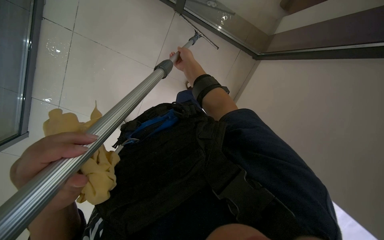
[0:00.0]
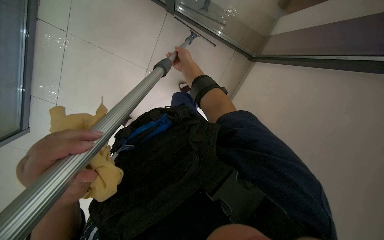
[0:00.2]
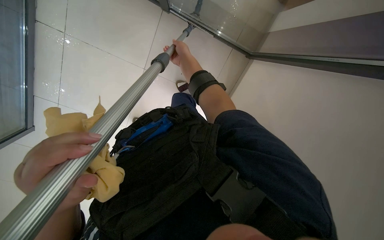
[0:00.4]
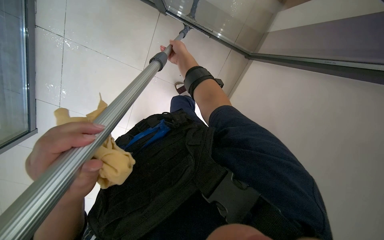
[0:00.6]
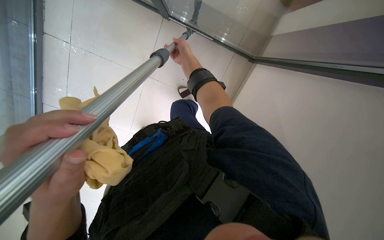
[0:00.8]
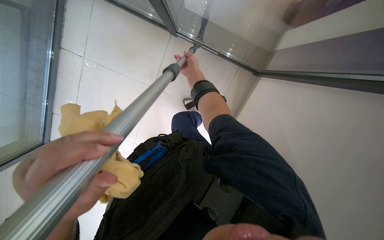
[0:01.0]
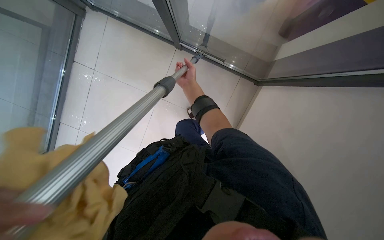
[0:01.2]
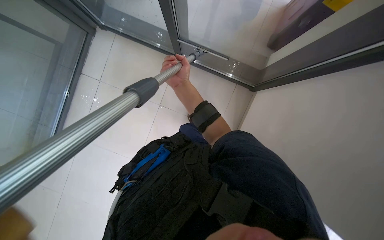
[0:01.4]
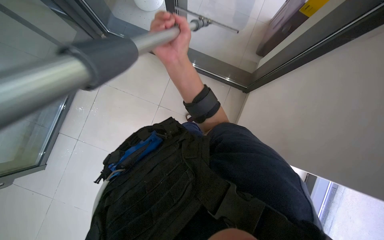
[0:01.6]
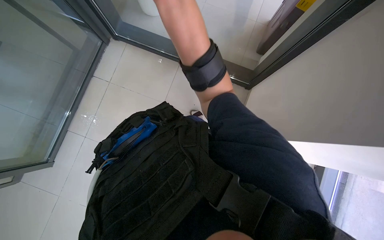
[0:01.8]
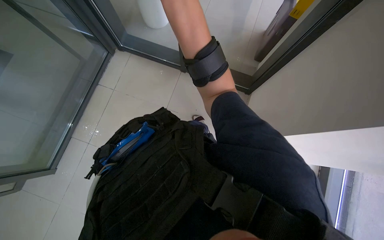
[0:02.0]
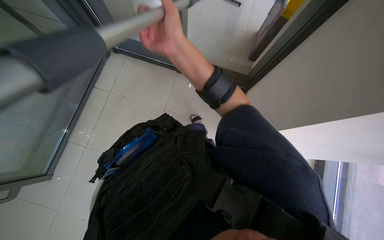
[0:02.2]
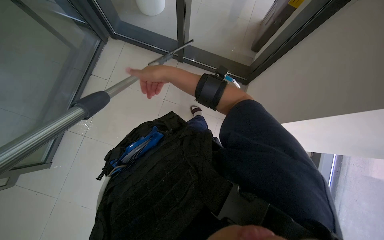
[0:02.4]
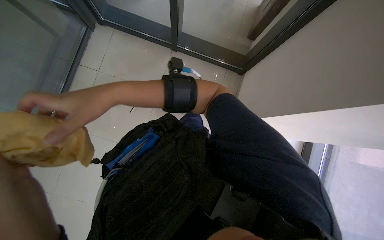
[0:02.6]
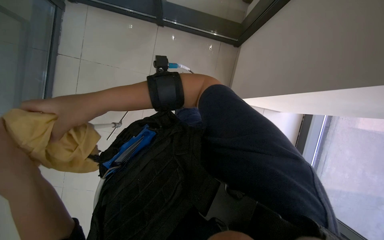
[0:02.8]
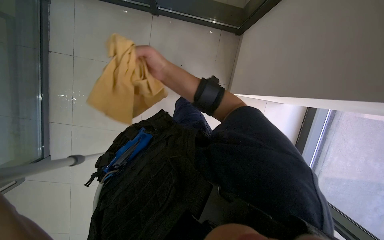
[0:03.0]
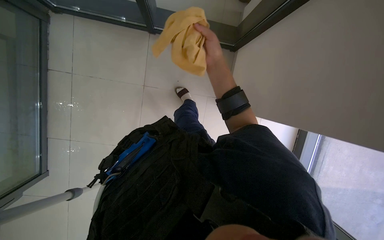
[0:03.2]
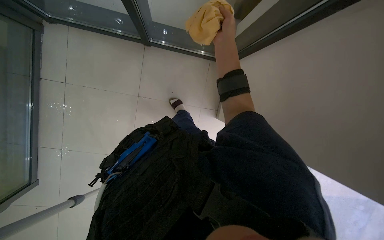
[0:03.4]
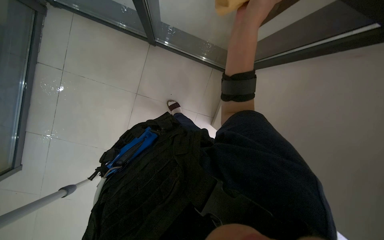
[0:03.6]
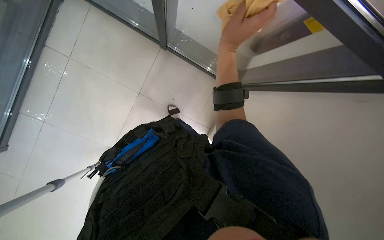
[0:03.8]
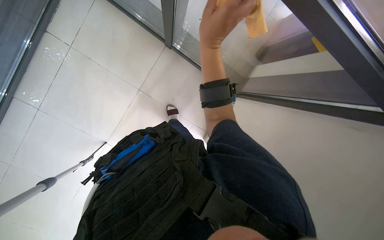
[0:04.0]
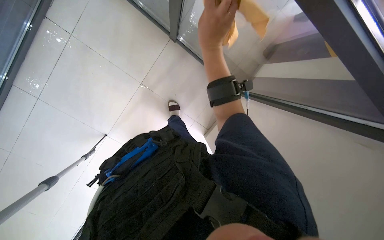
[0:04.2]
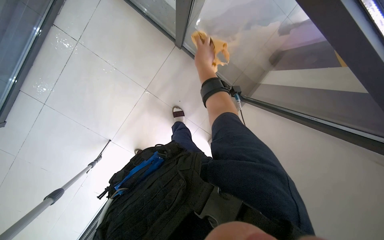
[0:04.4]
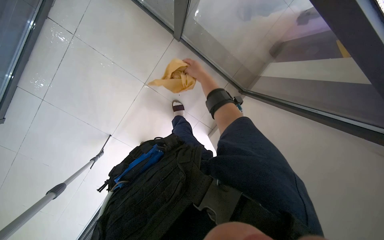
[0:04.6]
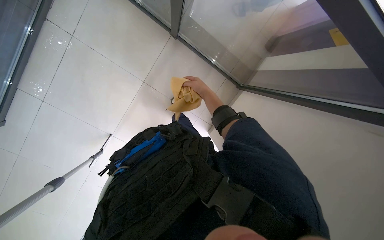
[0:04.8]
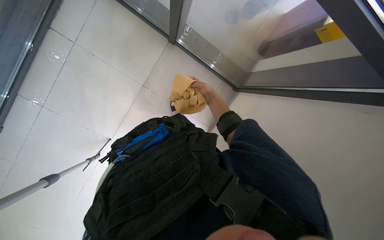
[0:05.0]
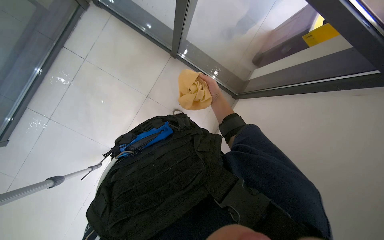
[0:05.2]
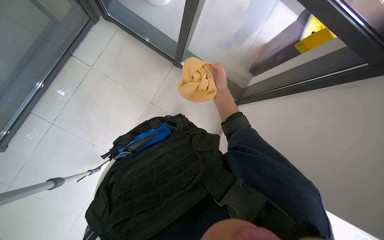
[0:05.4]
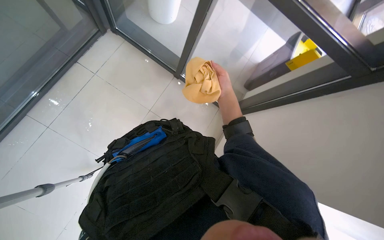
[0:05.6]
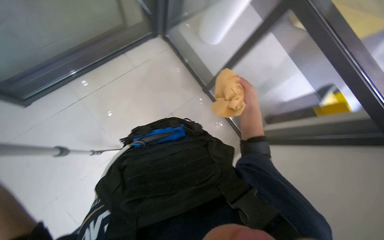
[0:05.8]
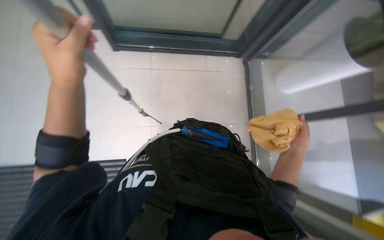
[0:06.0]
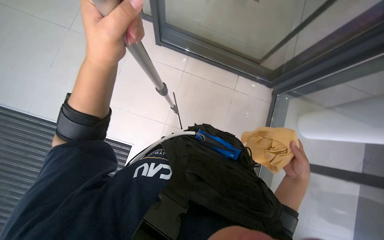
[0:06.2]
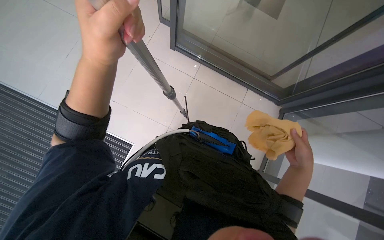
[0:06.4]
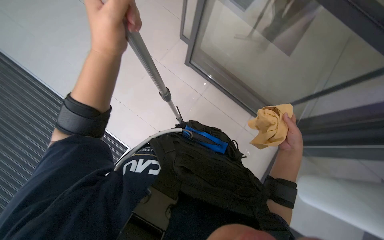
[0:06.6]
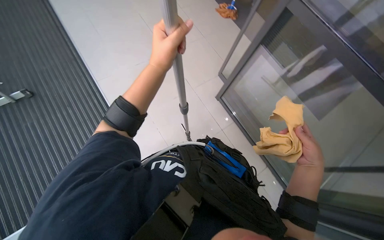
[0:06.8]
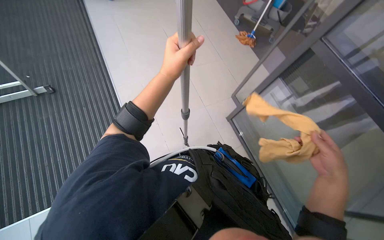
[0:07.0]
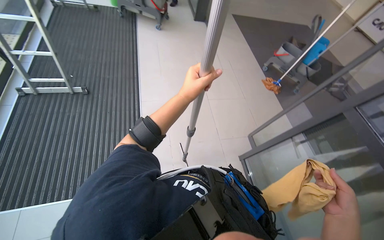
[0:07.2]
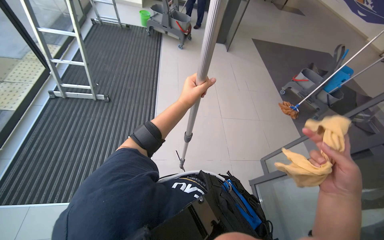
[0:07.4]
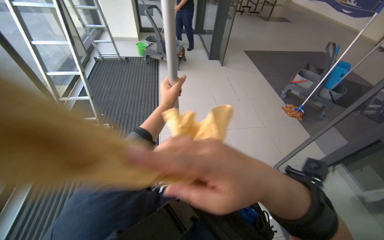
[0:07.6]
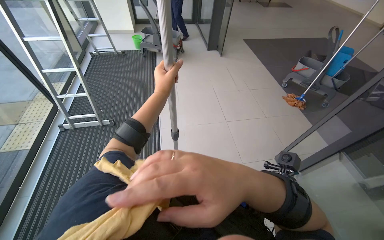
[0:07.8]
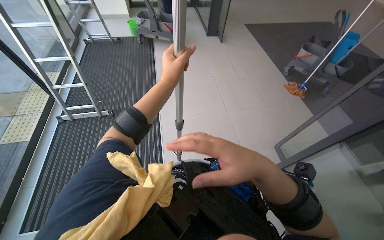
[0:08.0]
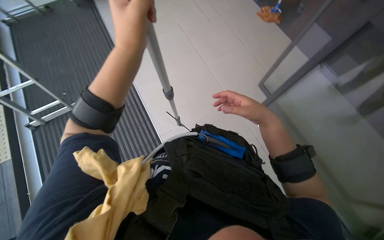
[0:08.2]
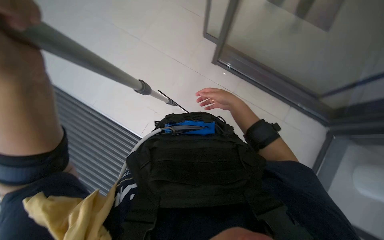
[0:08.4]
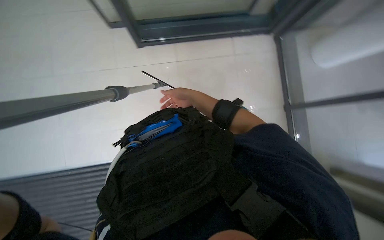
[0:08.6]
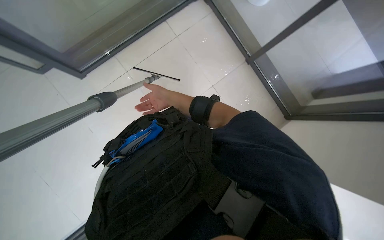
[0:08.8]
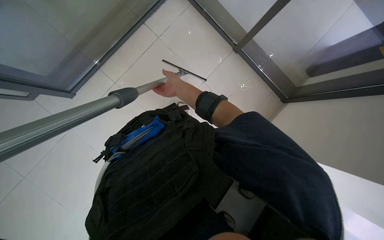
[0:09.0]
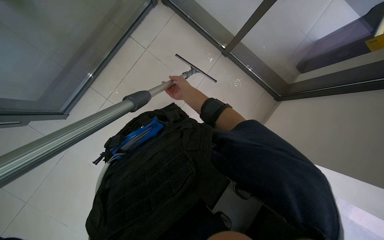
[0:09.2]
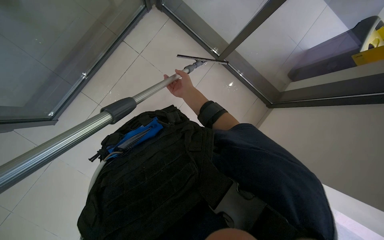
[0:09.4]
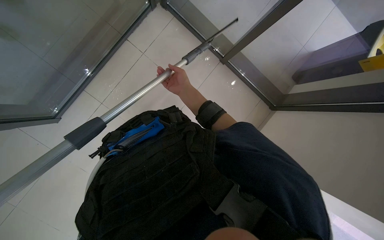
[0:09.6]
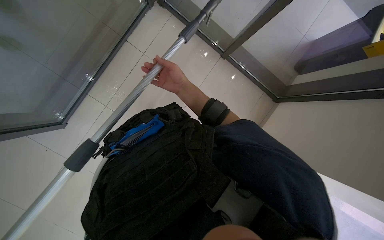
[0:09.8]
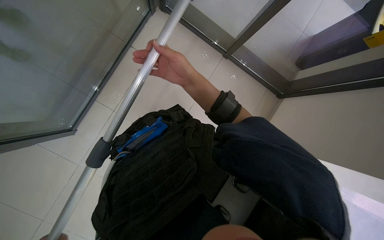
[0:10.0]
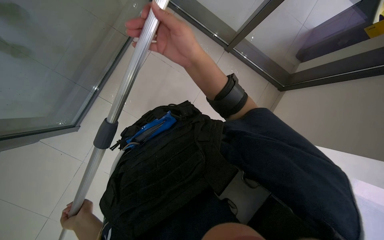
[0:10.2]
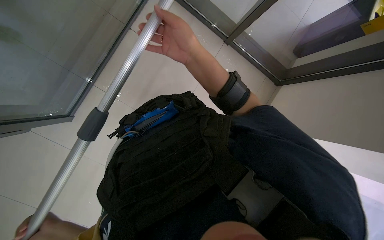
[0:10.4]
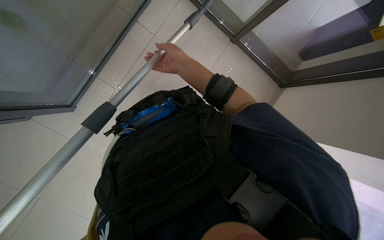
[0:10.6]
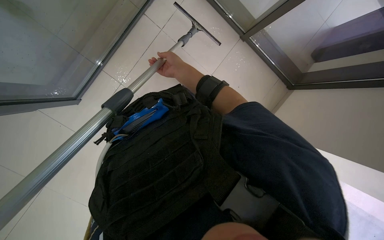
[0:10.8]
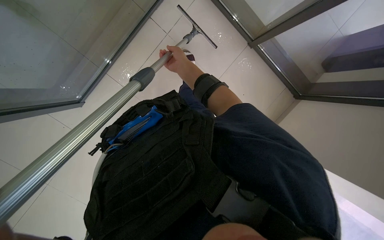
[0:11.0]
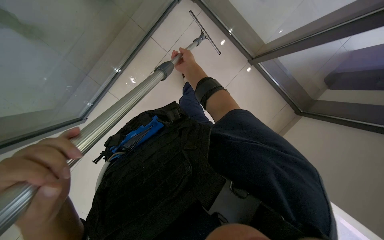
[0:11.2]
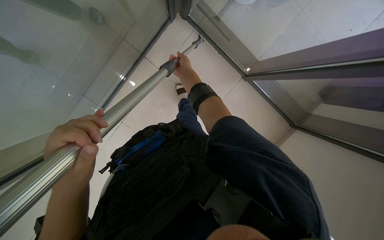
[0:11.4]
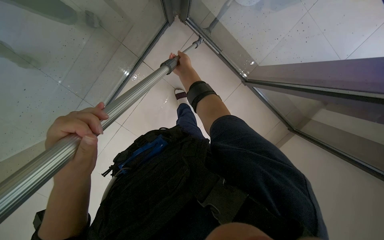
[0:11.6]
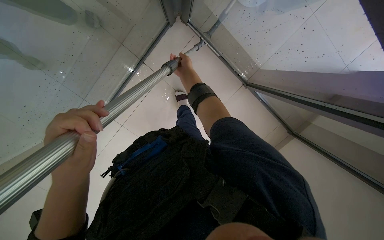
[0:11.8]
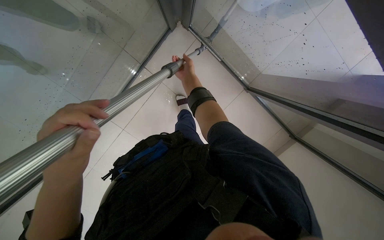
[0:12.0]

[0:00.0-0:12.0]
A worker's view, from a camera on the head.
Job: cleaning windows.
The whole recording: Cleaning glass. The worker uses an extended squeegee pole to clean the upper section of a glass.
0:00.0 to 0:01.6: The wearer looks about 10 degrees further upward. The right hand goes approximately 20 cm nearer to the camera.
0:04.4 to 0:06.0: The camera pitches upward, by roughly 15 degrees.
0:06.0 to 0:07.6: The wearer looks roughly 30 degrees further upward. Everything in view rotates about 30 degrees clockwise.
0:07.6 to 0:09.0: The view tilts roughly 20 degrees downward. The scene rotates counterclockwise by approximately 40 degrees.
0:09.0 to 0:10.4: The right hand is displaced nearer to the camera by roughly 25 cm.
0:10.4 to 0:12.0: The right hand is displaced farther from the camera by some 25 cm.

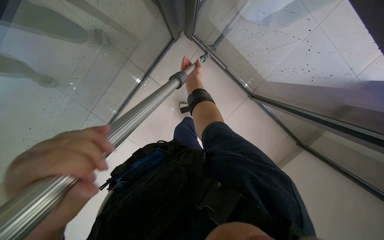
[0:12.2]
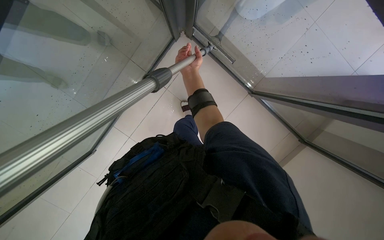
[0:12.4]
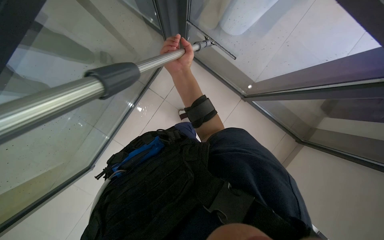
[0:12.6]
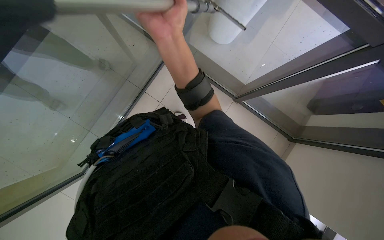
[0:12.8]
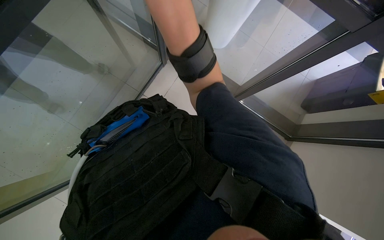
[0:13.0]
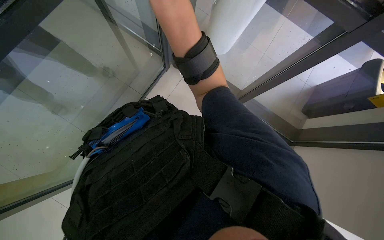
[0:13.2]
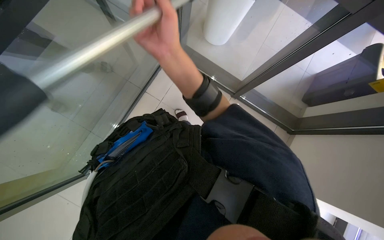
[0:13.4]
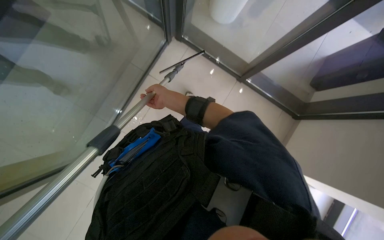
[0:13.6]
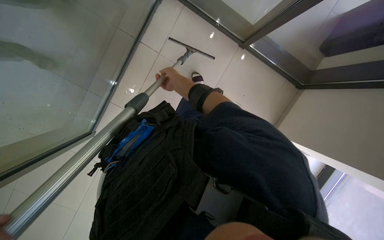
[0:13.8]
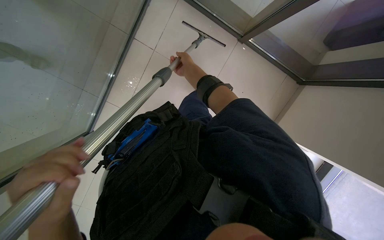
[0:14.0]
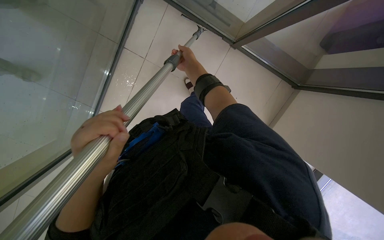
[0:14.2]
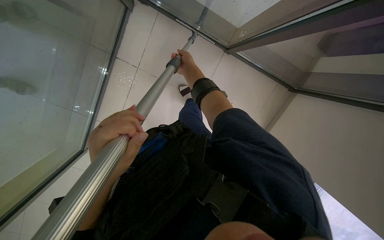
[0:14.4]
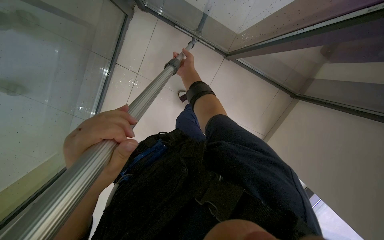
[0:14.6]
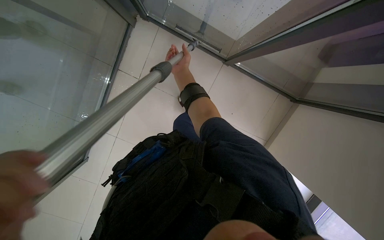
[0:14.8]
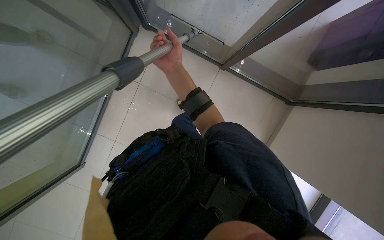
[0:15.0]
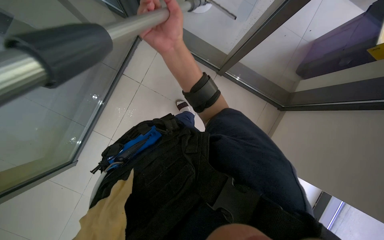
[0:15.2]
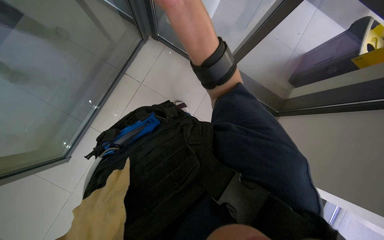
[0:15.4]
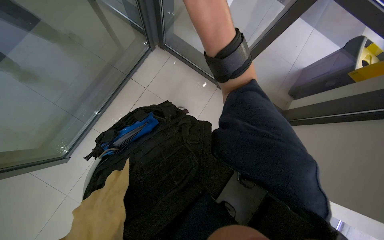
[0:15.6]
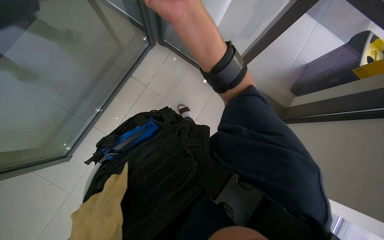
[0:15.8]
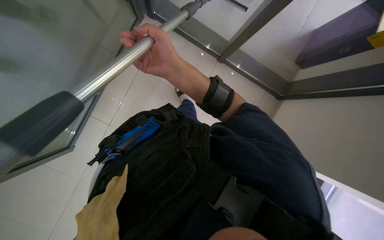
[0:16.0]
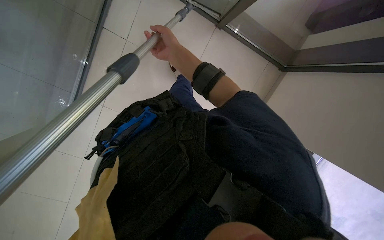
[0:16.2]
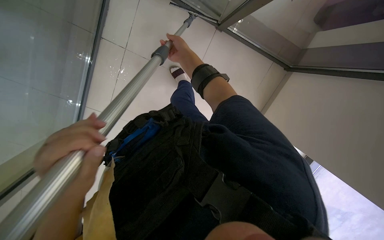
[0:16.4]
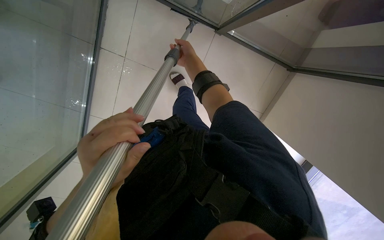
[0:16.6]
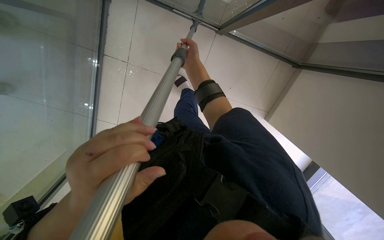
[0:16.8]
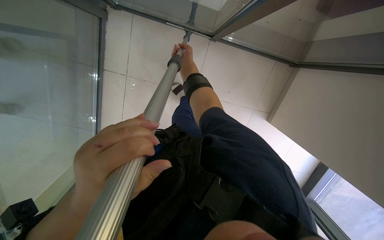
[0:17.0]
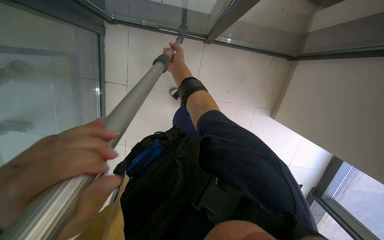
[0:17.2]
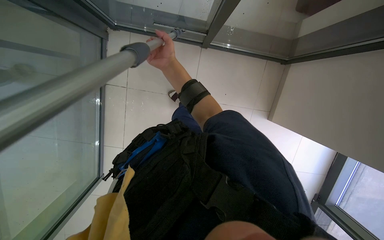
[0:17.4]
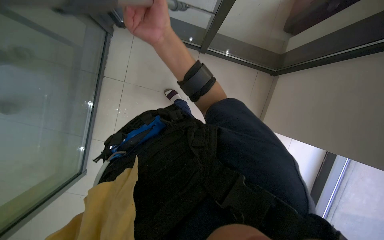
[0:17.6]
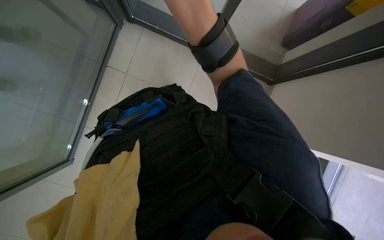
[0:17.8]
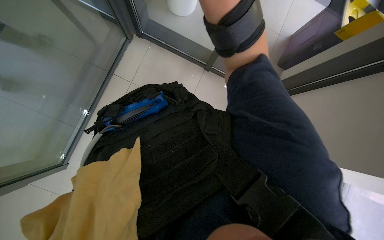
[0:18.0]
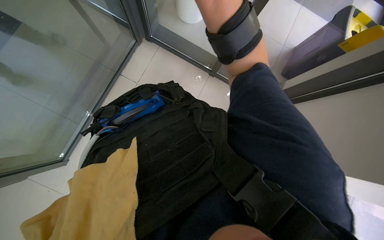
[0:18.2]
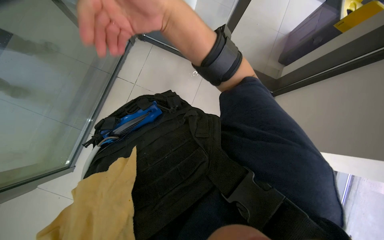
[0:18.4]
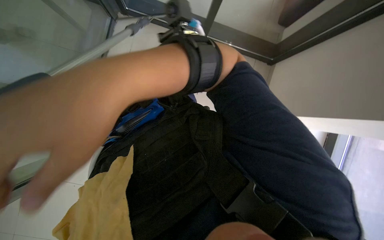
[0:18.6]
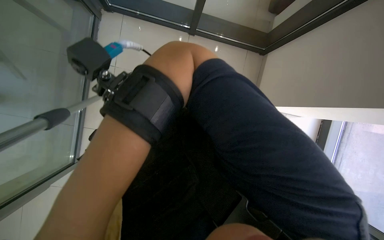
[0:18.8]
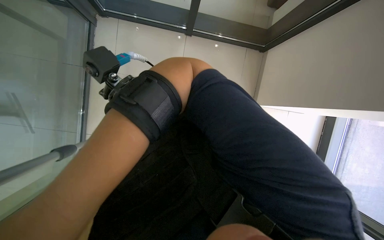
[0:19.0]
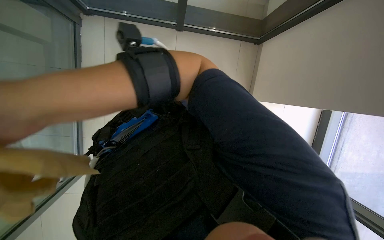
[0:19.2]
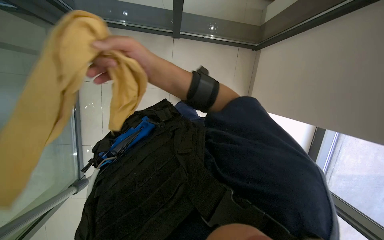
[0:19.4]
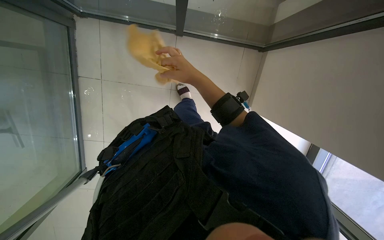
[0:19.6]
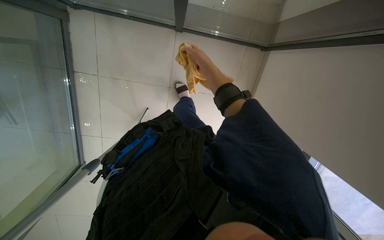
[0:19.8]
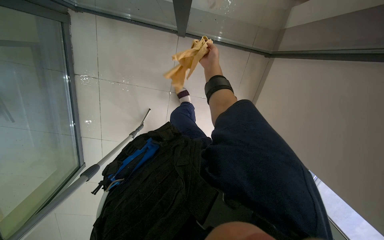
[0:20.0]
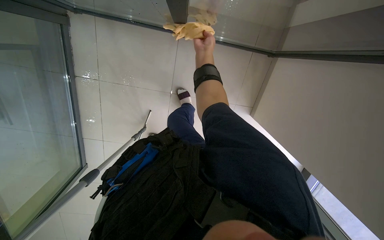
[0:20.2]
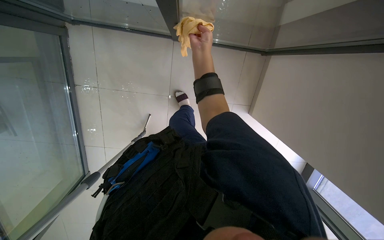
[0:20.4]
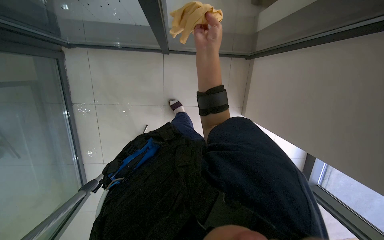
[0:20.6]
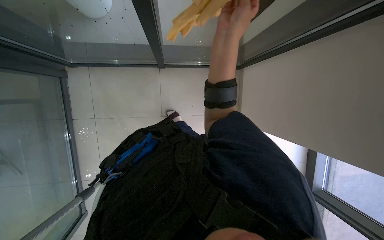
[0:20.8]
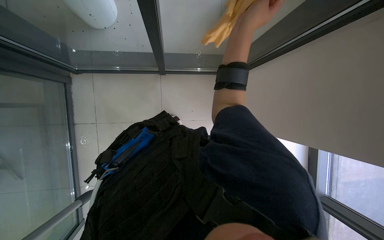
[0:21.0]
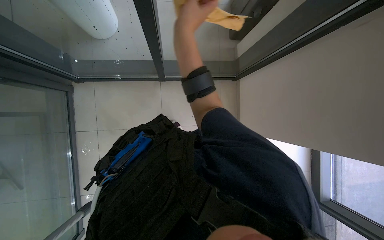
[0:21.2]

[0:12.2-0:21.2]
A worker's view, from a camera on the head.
Job: cleaning windows.
The whole recording: Cleaning glass. The worker uses an extended squeegee pole to clean the upper section of a glass.
0:12.2 to 0:13.8: The right hand reaches about 25 cm nearer to the camera, then returns.
0:13.8 to 0:15.2: The right hand heads nearer to the camera, covering approximately 40 cm.
0:15.2 to 0:16.6: The view tips downward by roughly 15 degrees. The right hand goes some 25 cm farther from the camera.
0:16.6 to 0:18.2: The wearer looks roughly 15 degrees further upward. The right hand travels nearer to the camera by approximately 35 cm.
0:19.8 to 0:21.2: The wearer looks approximately 20 degrees further upward.
